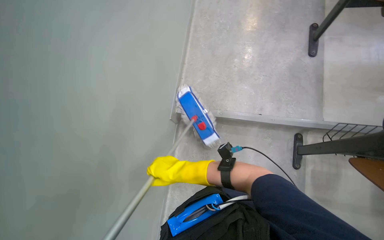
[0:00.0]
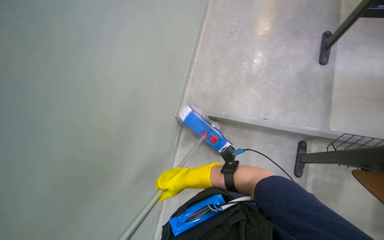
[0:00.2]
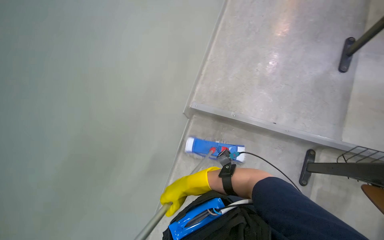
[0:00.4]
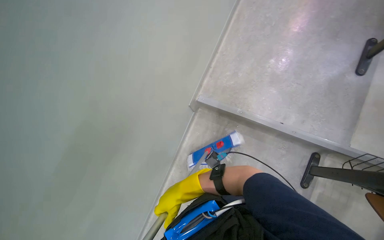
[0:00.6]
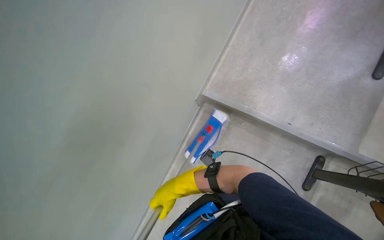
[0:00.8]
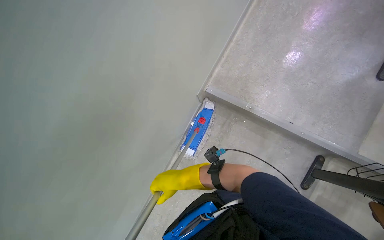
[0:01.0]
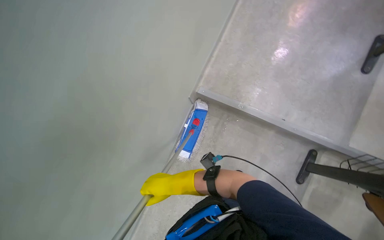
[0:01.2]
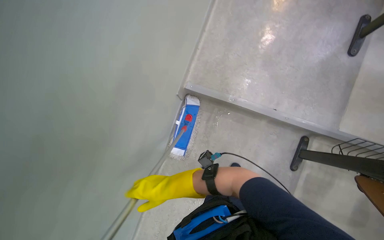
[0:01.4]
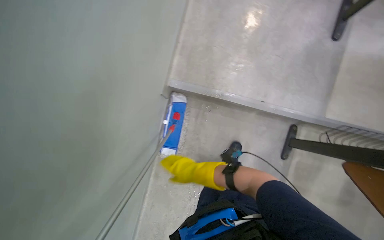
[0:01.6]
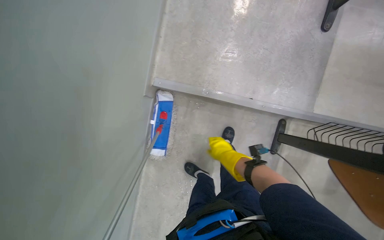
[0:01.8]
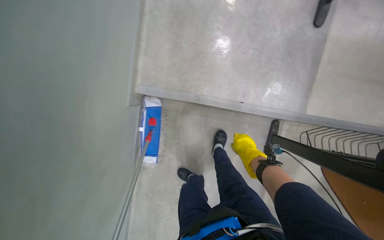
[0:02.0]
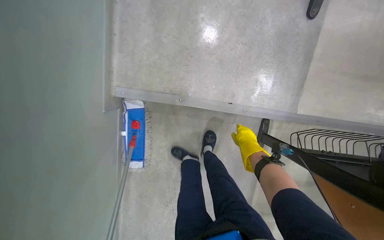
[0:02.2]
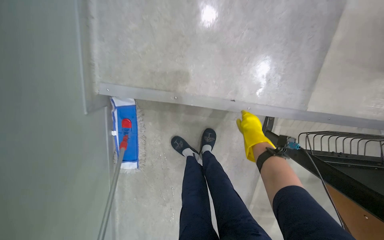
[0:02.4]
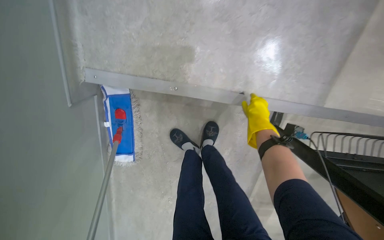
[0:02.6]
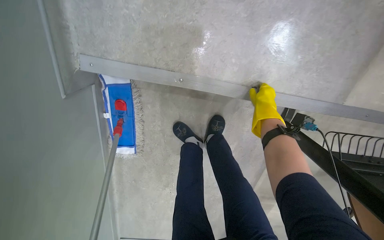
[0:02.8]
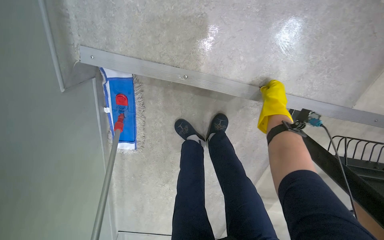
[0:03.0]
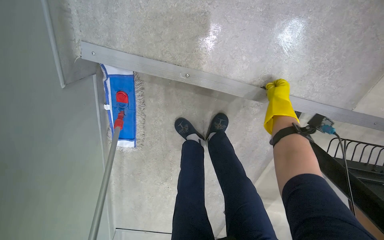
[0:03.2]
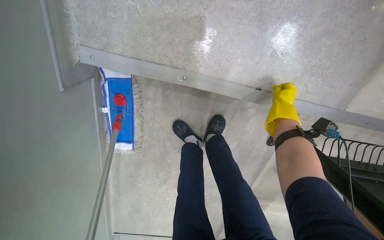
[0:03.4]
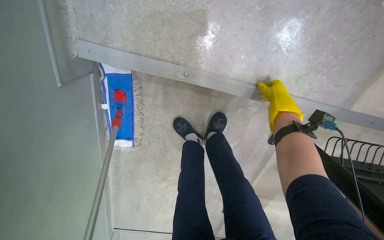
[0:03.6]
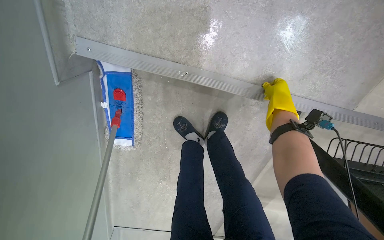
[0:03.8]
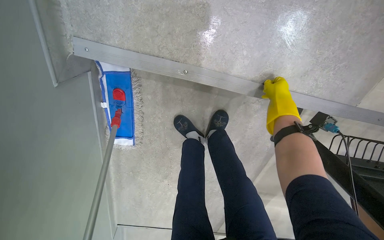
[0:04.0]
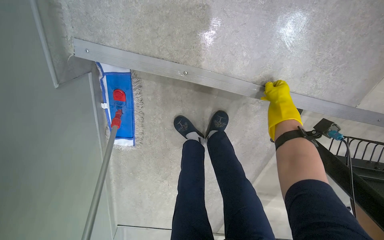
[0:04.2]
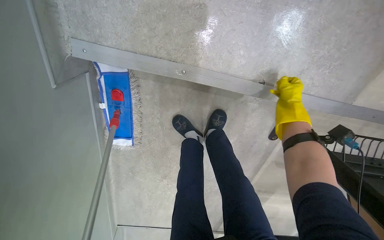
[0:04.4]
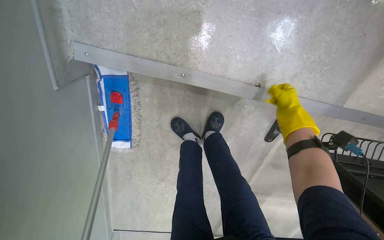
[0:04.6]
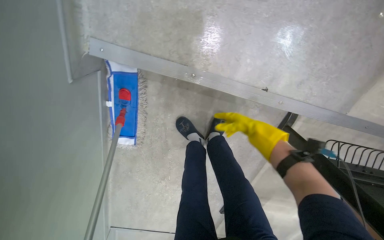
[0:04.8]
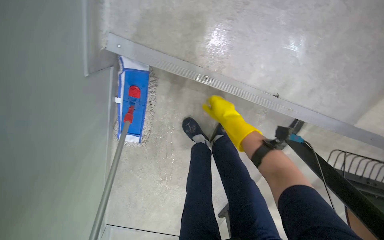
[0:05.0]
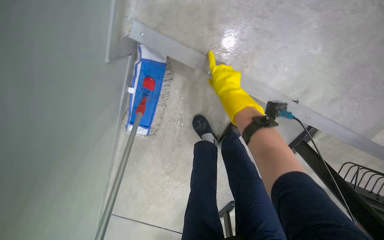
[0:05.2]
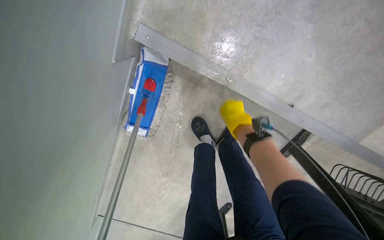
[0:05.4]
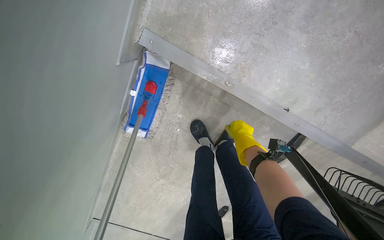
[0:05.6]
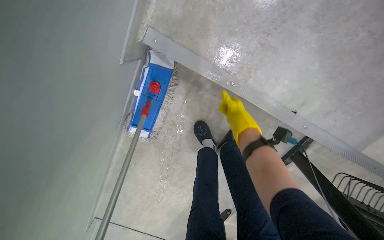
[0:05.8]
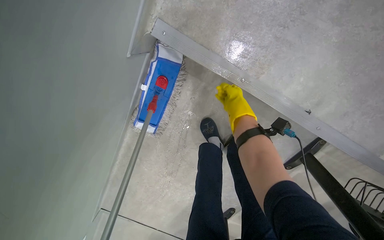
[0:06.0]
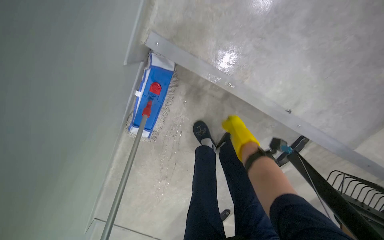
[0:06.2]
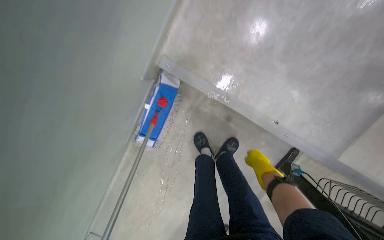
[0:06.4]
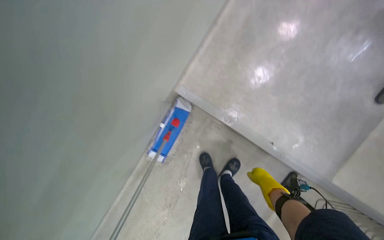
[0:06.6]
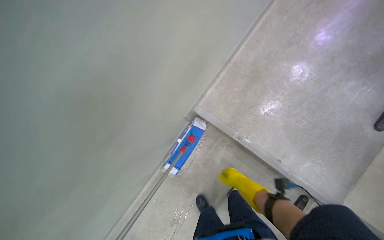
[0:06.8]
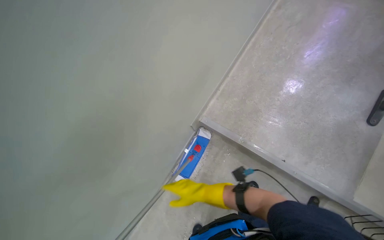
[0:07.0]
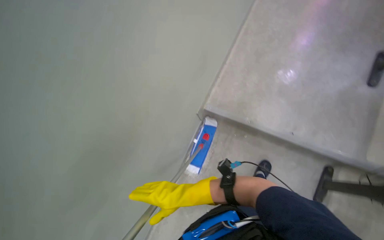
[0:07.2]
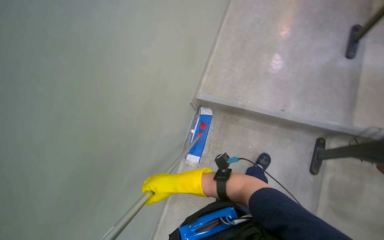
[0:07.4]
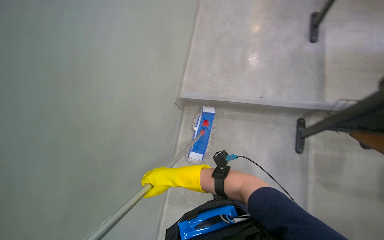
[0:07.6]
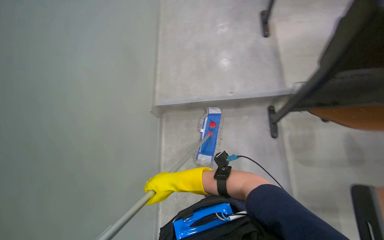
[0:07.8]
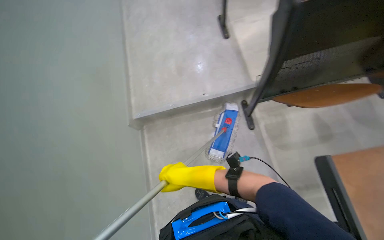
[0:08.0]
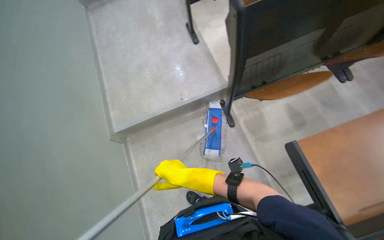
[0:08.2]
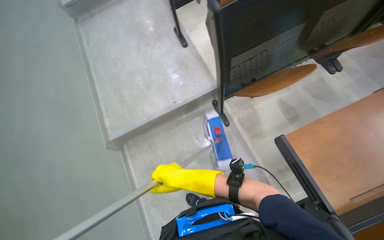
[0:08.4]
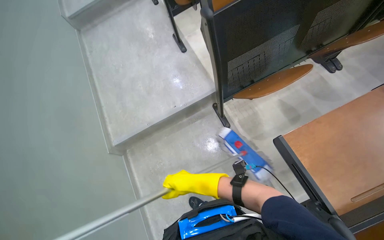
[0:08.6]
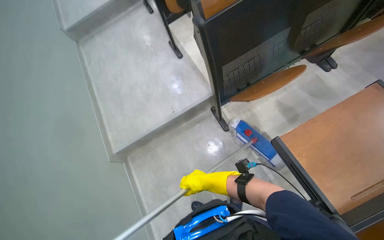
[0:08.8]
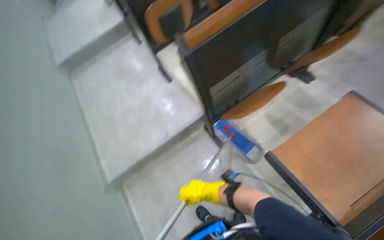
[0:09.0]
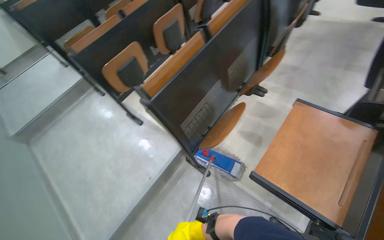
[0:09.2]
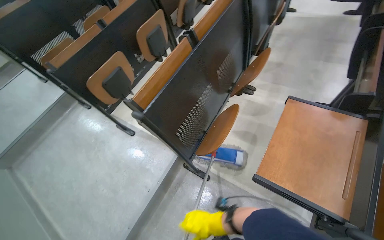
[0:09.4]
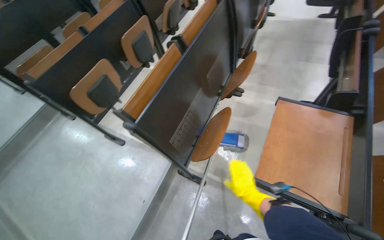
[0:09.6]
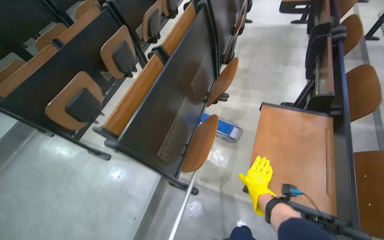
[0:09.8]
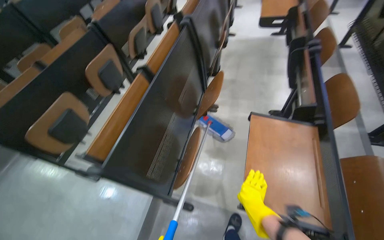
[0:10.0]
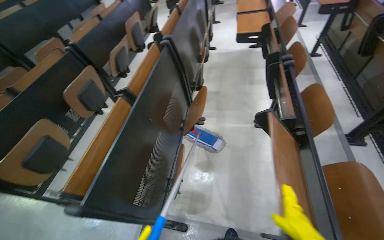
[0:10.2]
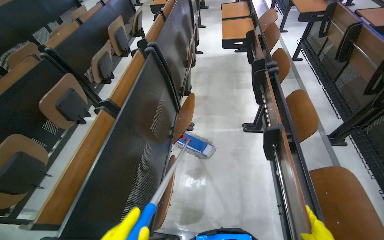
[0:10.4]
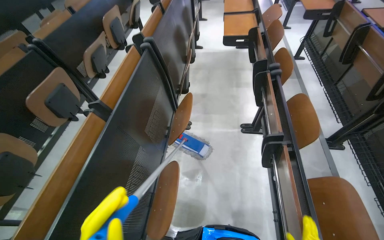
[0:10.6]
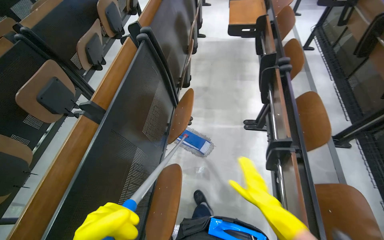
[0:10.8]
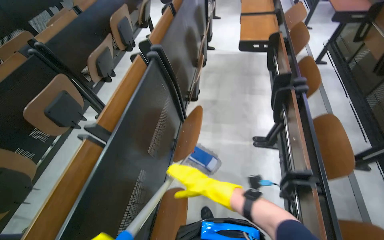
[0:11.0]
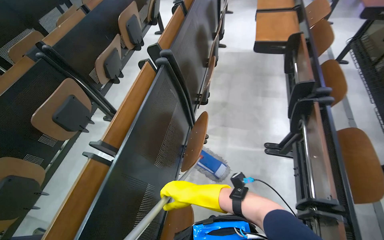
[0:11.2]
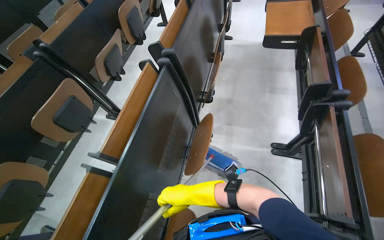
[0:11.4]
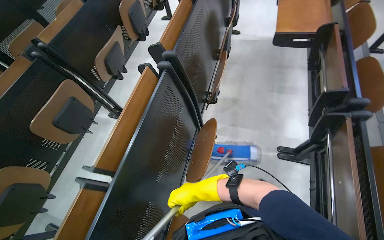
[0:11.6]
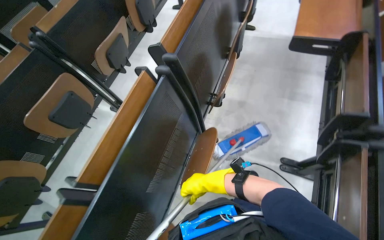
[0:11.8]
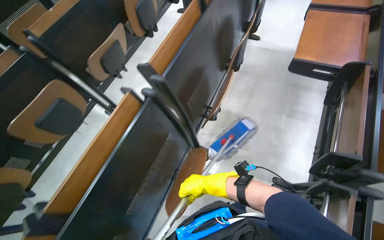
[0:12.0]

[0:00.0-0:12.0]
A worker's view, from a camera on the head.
Job: mopping floor.
The whole recording: Mopping classroom floor. The worker mops the floor in the classroom between rows of desks.
0:00.0 to 0:01.6: The right hand is displaced farther from the camera by about 20 cm.
0:01.6 to 0:03.0: The wearer moves approximately 70 cm. The camera pitches downward, by roughly 30 degrees.
0:04.4 to 0:06.0: The right hand moves to the left, some 35 cm.
0:06.0 to 0:07.6: The camera is carried approximately 90 cm. The camera pitches upward, by some 50 degrees.
0:07.6 to 0:09.0: The wearer looks some 45 degrees further to the right. The view tips upward by roughly 15 degrees.
0:09.0 to 0:10.4: The head turns to the right by some 50 degrees. The view tips upward by some 20 degrees.
0:10.4 to 0:12.0: The camera travels roughly 80 cm. The wearer's head swings about 20 degrees to the left. The view tips downward by about 15 degrees.

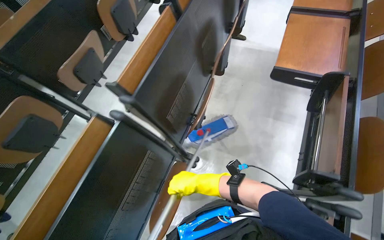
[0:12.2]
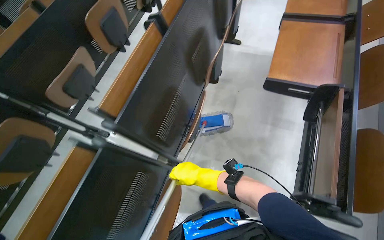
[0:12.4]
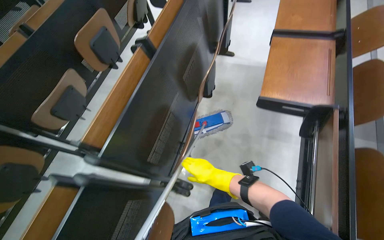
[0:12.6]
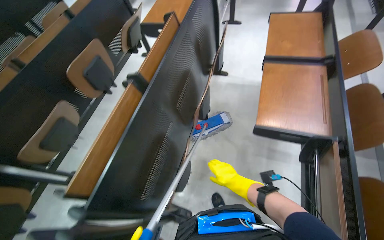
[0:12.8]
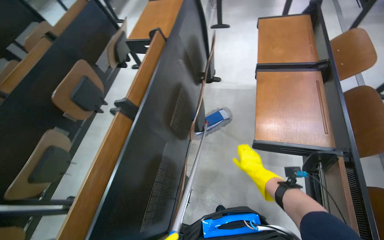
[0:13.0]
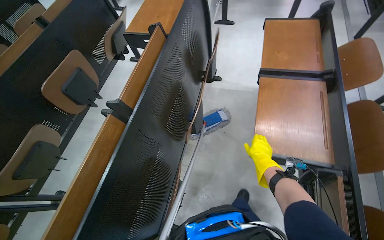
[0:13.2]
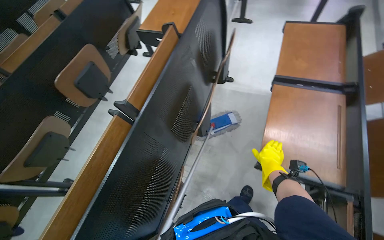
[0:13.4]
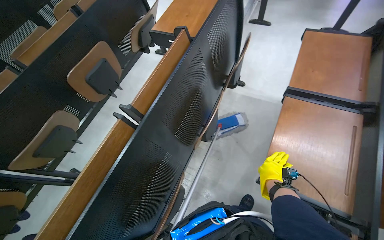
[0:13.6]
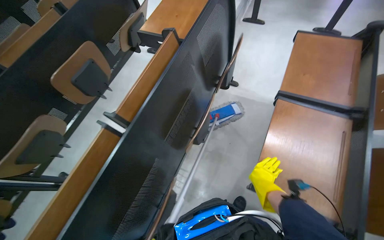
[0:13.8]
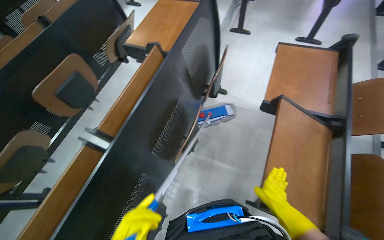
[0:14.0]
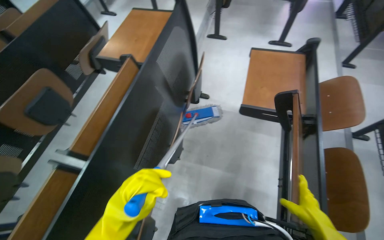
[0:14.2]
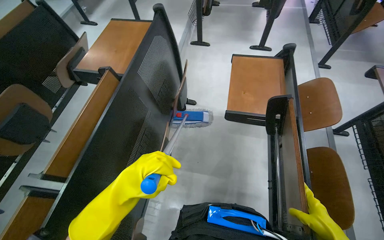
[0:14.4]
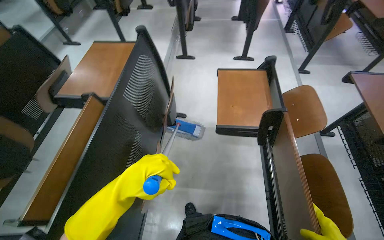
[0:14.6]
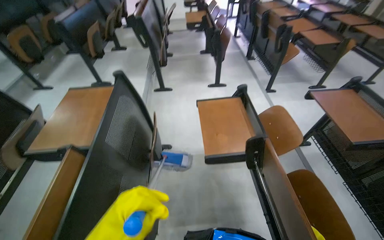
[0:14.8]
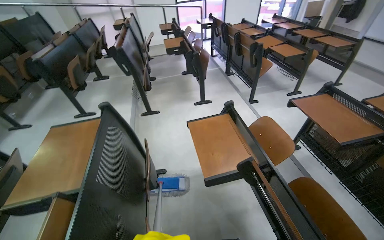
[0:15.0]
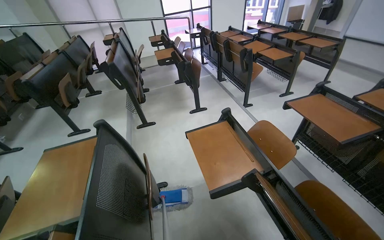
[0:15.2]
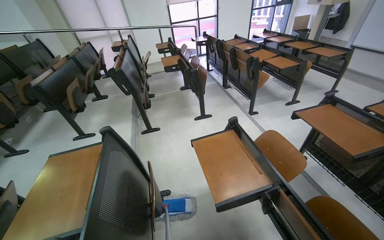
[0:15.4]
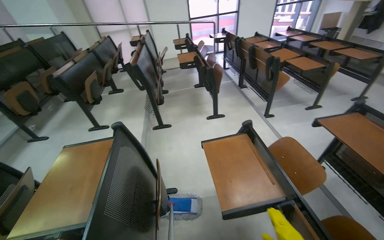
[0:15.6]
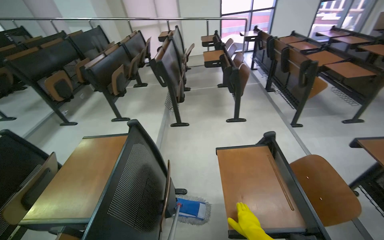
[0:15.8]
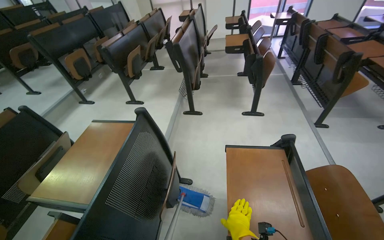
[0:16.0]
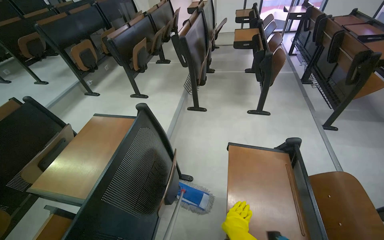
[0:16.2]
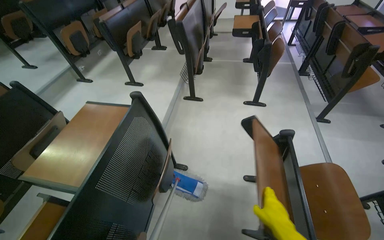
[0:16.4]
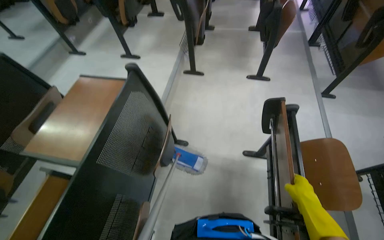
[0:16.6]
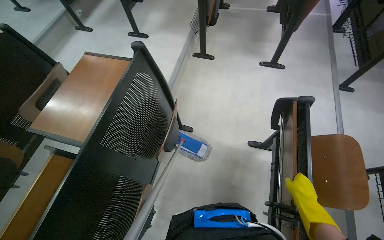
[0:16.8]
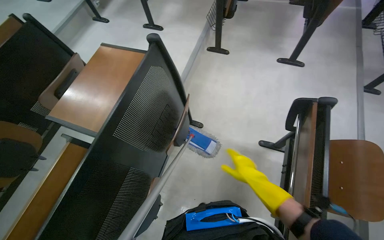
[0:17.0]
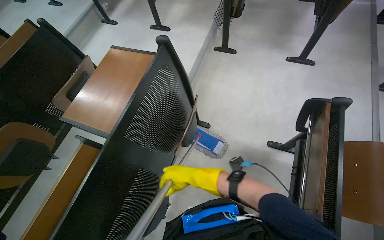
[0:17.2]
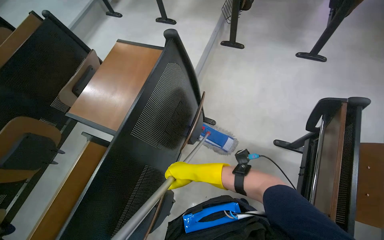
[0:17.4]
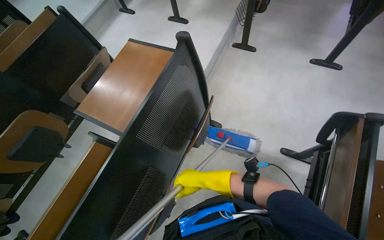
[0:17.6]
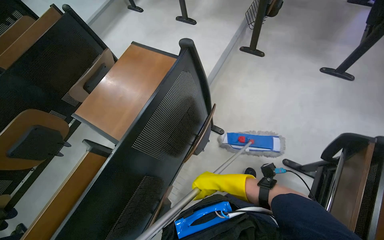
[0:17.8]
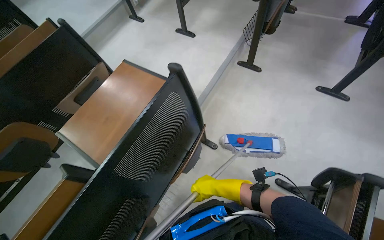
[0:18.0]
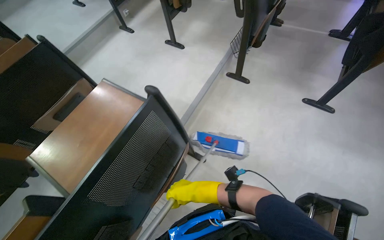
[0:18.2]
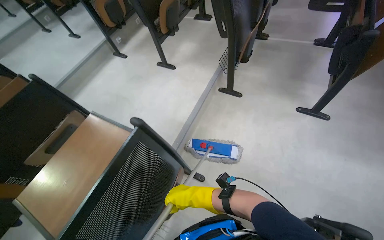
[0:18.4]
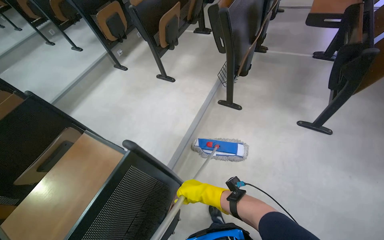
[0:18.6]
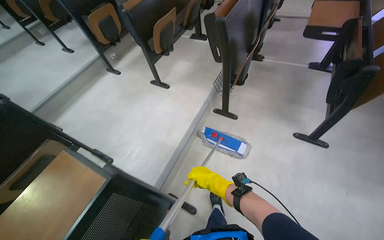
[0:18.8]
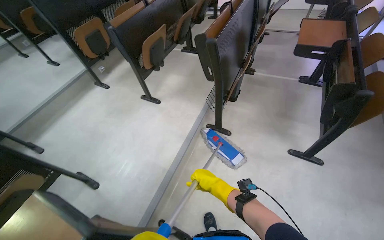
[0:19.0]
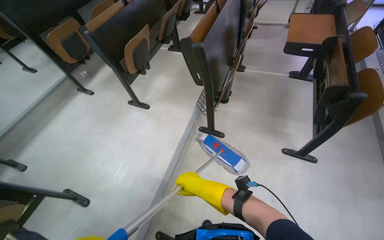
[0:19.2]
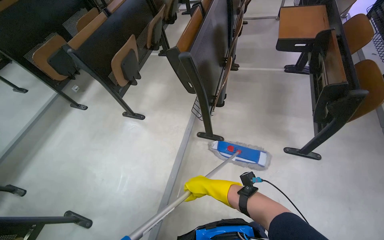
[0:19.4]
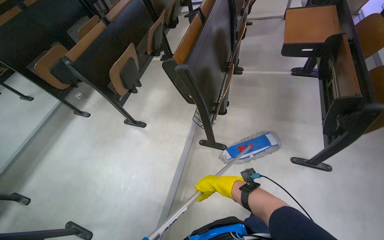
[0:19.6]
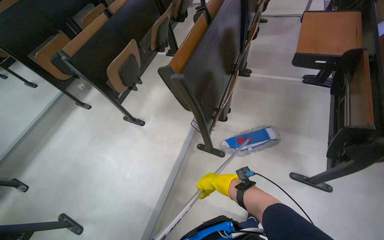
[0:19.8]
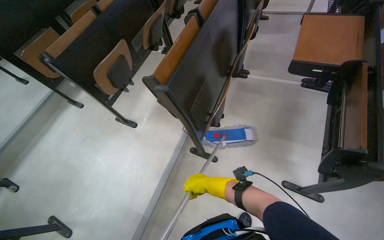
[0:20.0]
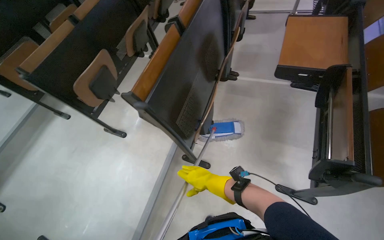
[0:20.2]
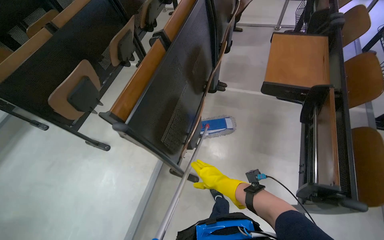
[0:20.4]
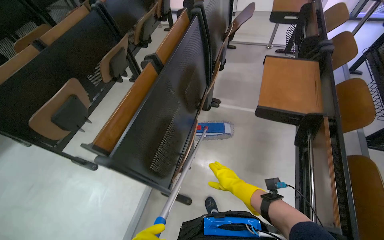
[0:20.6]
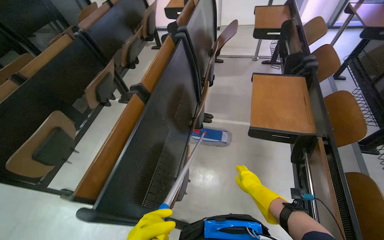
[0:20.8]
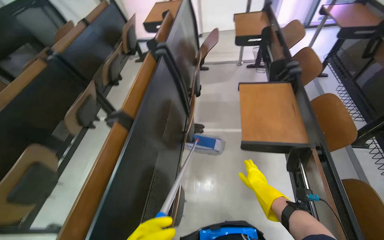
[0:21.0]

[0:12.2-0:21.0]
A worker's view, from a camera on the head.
Job: mopping floor.
The whole recording: Mopping classroom floor. The worker mops the floor in the classroom between rows of desks.
0:12.2 to 0:13.6: The camera is carried roughly 60 cm.
0:13.6 to 0:15.2: The head rotates roughly 45 degrees to the right. The view tips upward by approximately 25 degrees.
0:15.2 to 0:16.6: The wearer's head swings about 30 degrees to the left. The view tilts about 20 degrees downward.
0:16.6 to 0:18.0: The head turns to the left by roughly 20 degrees. The right hand moves to the left and farther from the camera, about 40 cm.
0:18.0 to 0:19.6: The head travels some 80 cm.
0:19.6 to 0:21.0: The wearer moves roughly 80 cm.
